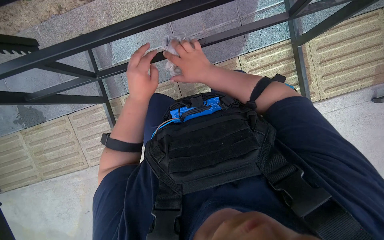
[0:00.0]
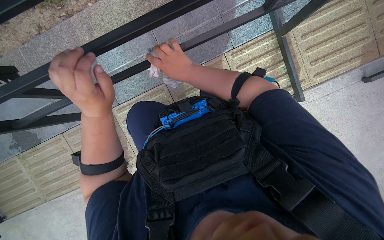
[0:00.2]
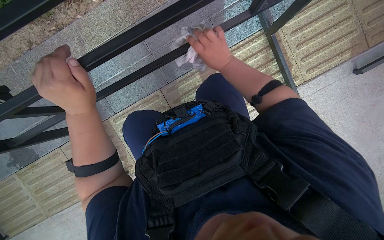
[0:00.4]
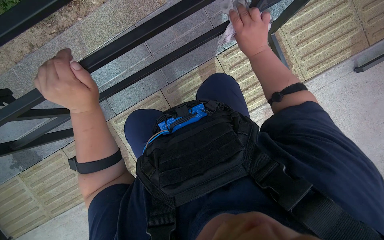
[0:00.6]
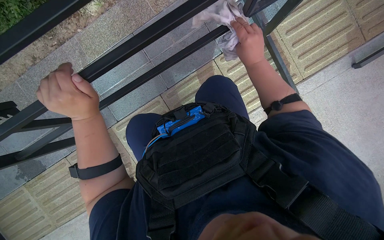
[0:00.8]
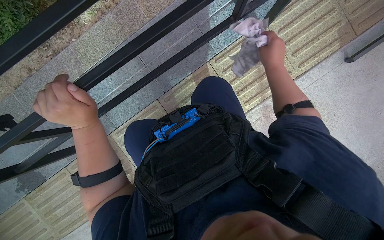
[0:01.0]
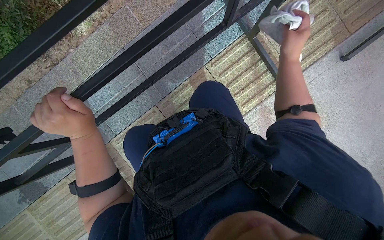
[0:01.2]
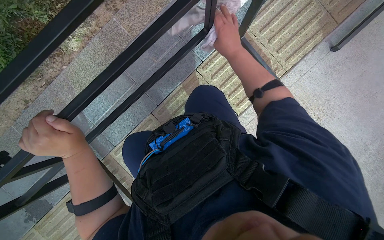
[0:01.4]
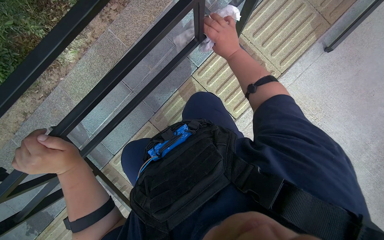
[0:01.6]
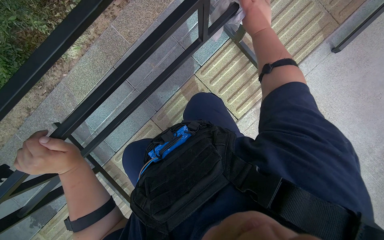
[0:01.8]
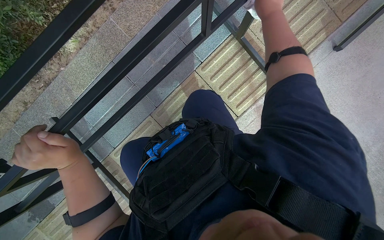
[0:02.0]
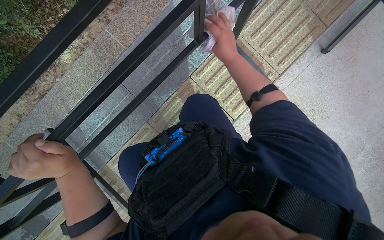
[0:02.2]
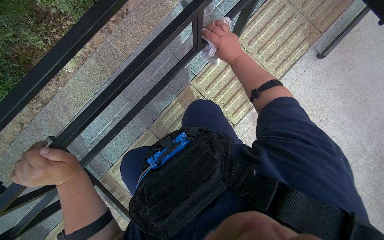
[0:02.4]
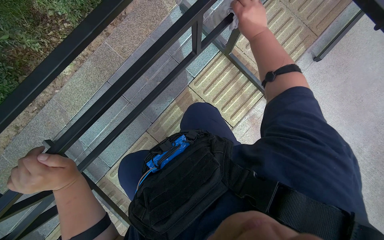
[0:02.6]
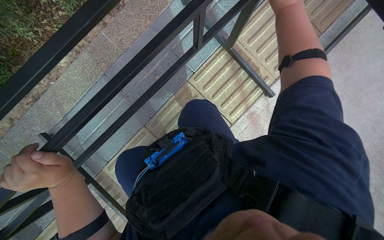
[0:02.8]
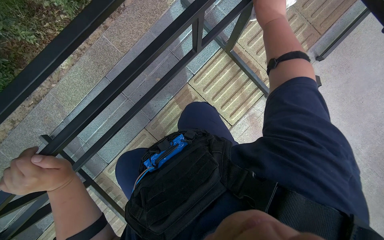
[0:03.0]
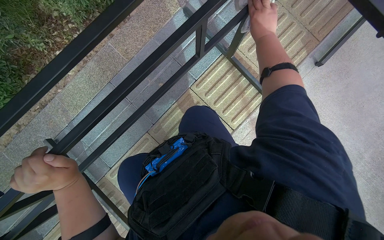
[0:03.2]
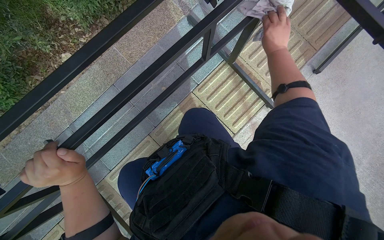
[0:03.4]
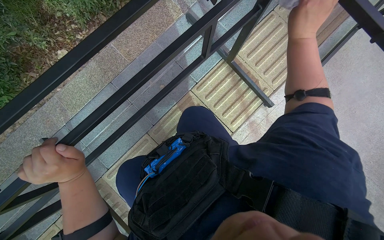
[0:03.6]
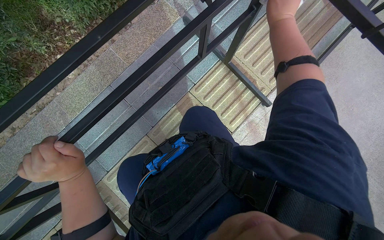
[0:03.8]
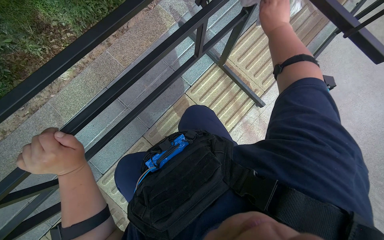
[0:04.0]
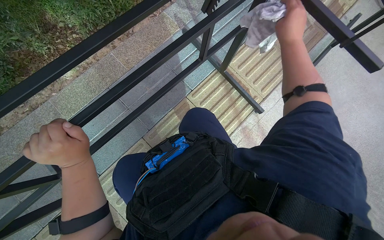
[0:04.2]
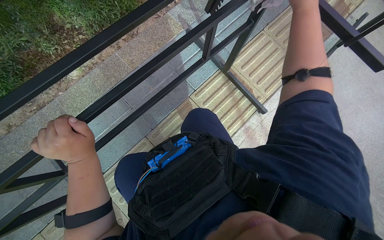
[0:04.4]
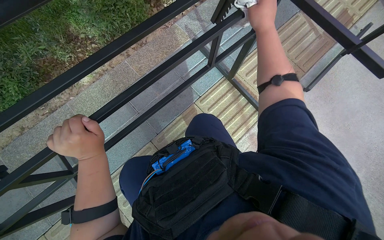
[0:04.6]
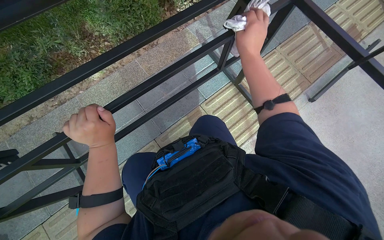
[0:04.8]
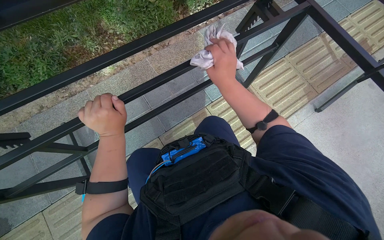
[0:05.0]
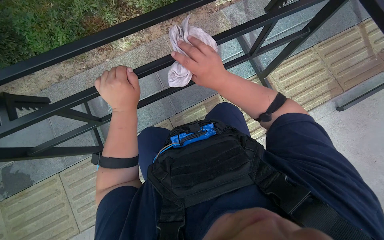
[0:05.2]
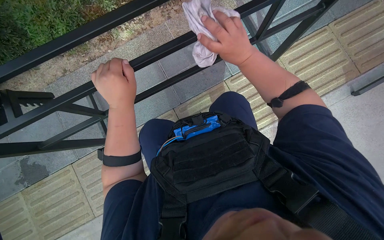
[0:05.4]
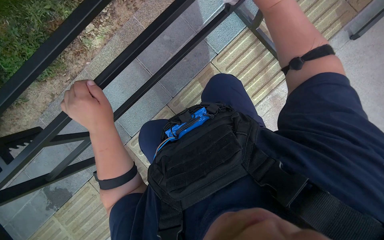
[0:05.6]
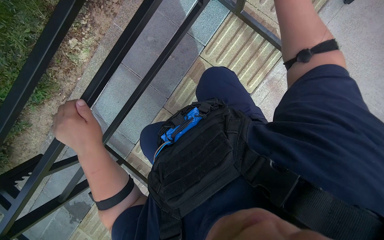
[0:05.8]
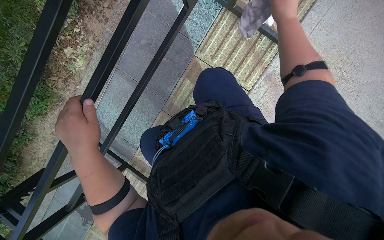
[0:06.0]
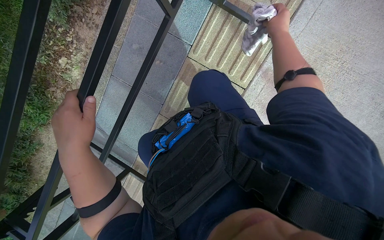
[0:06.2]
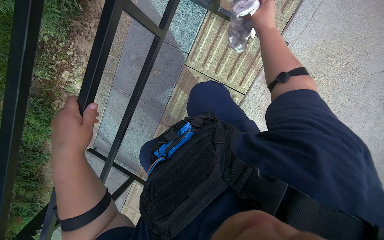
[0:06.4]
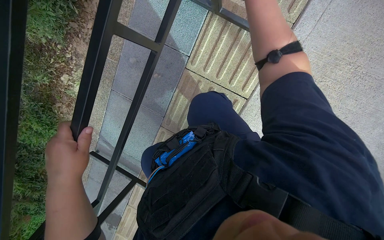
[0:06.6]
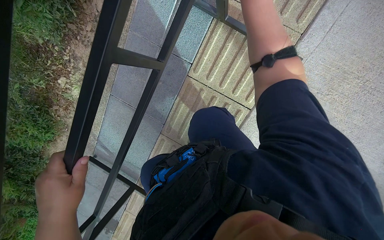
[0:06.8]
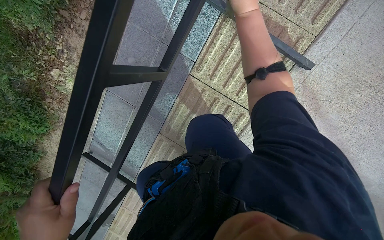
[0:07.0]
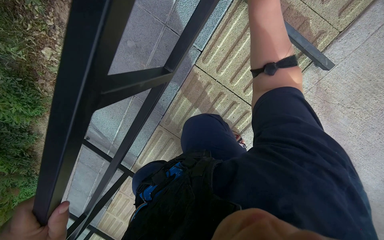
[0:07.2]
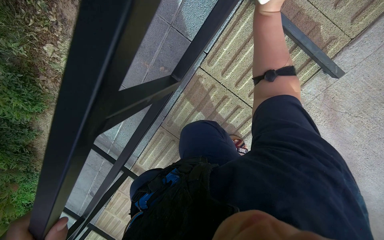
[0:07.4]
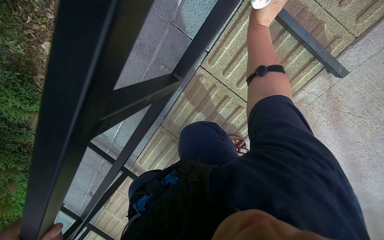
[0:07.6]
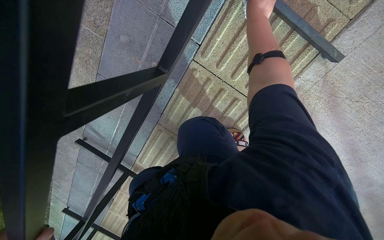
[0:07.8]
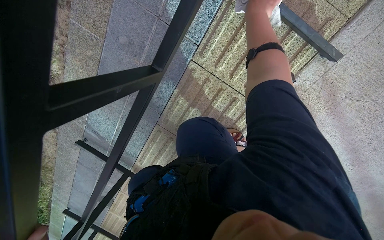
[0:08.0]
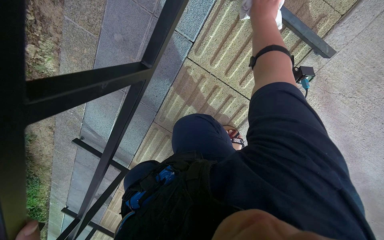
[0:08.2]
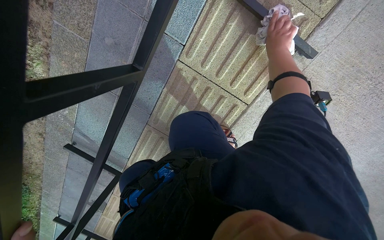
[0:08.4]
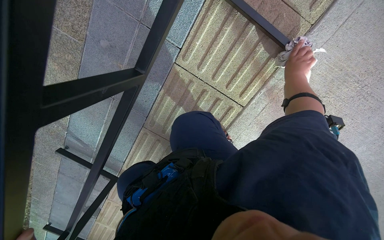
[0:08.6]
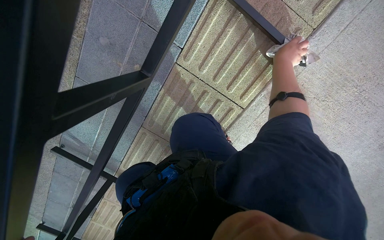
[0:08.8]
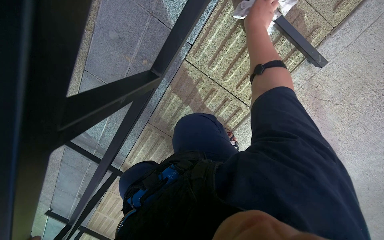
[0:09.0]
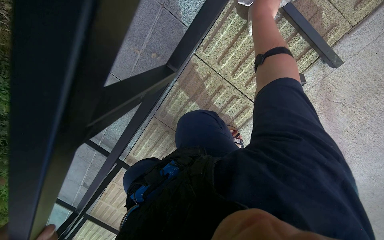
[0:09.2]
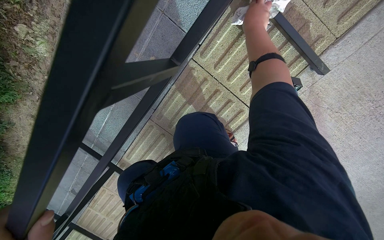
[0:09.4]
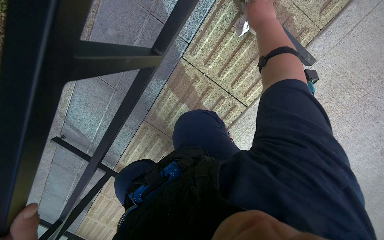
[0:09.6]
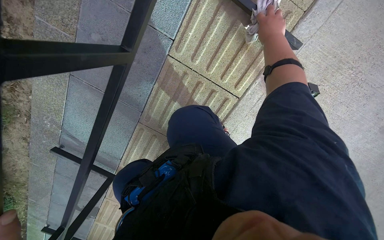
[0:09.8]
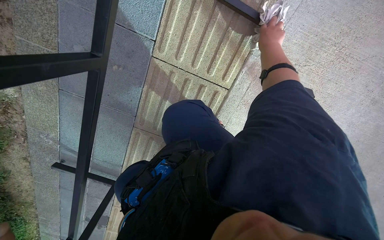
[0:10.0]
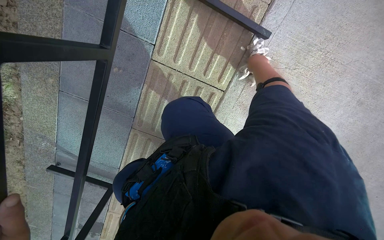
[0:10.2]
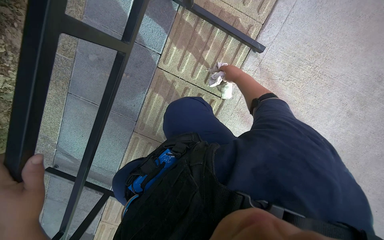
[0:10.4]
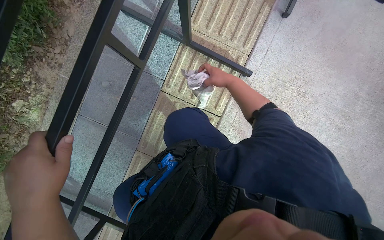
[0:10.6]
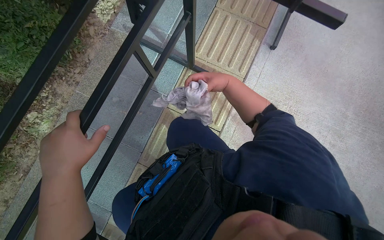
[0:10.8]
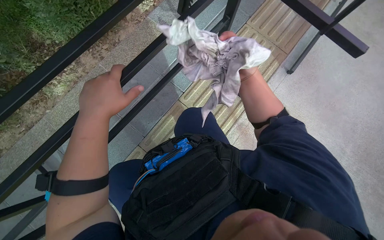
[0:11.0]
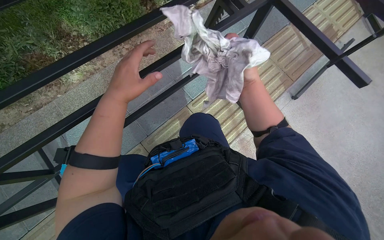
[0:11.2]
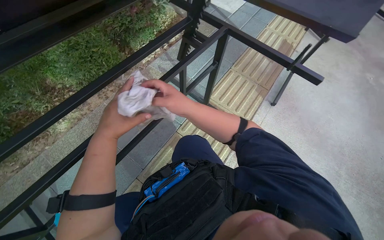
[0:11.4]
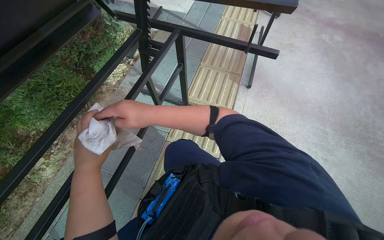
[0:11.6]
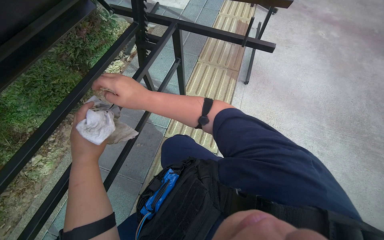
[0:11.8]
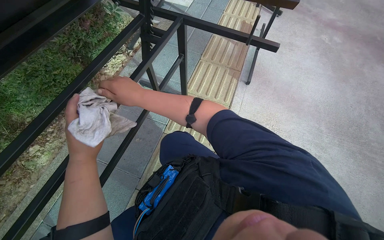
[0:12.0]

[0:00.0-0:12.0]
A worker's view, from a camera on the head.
Job: wiping surfaces.
The whole recording: Wiping underside and frame of table. The worker wipes the underside and frame of the outdoor table with a cloth.
0:00.0 to 0:01.6: The scene rotates counterclockwise by some 30 degrees. The right hand goes approximately 30 cm to the right and up the picture.
0:01.6 to 0:03.0: The right hand goes roughly 15 cm nearer to the camera.
0:03.0 to 0:04.4: The right hand moves roughly 10 cm farther from the camera and comes back.
0:04.4 to 0:06.0: The view tilts some 15 degrees downward.
0:06.0 to 0:07.6: The head travels about 40 cm. The camera pitches downward, by some 15 degrees.
0:07.6 to 0:09.0: The right hand travels to the right and back again, some 30 cm each way.
0:10.4 to 0:12.0: The camera pitches upward, by some 40 degrees.

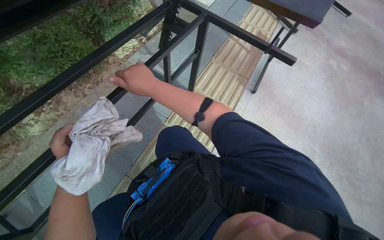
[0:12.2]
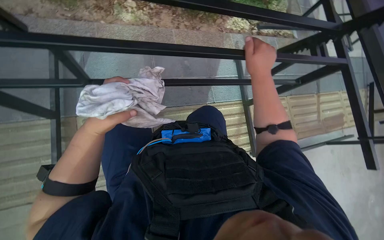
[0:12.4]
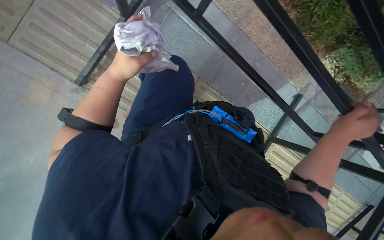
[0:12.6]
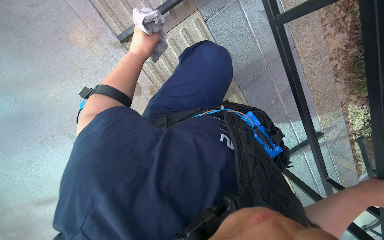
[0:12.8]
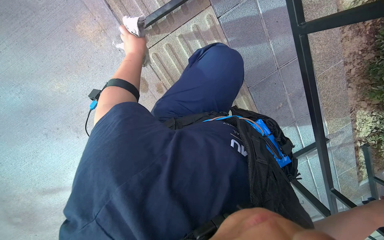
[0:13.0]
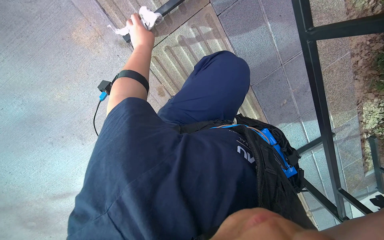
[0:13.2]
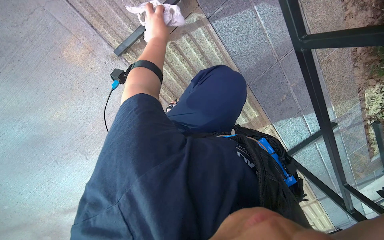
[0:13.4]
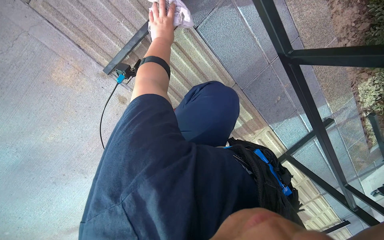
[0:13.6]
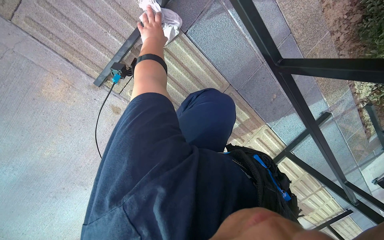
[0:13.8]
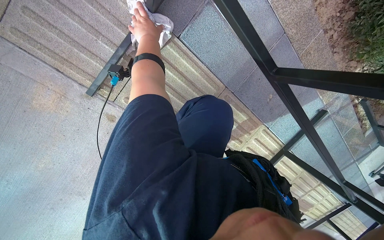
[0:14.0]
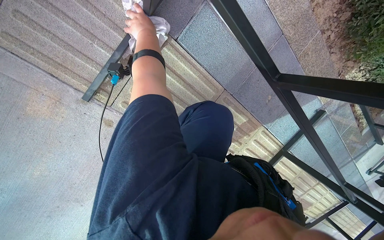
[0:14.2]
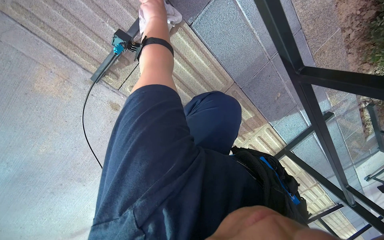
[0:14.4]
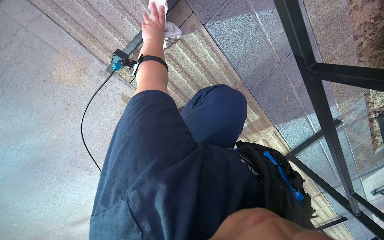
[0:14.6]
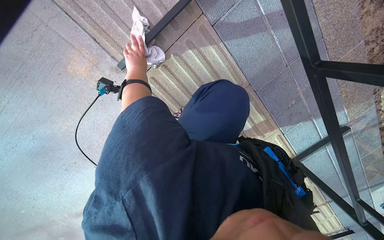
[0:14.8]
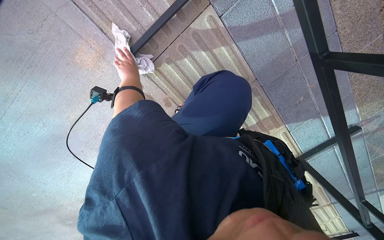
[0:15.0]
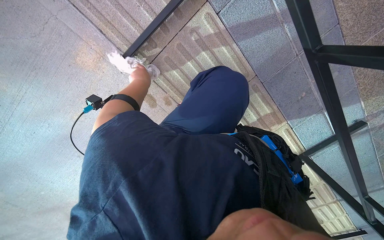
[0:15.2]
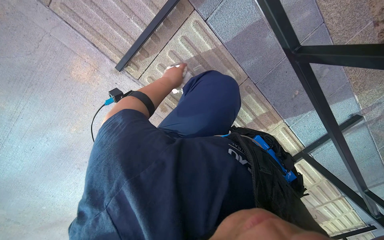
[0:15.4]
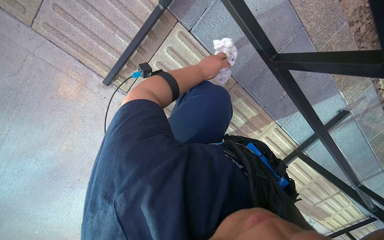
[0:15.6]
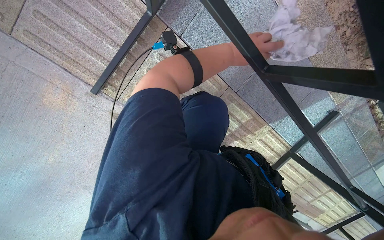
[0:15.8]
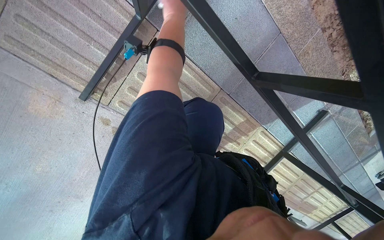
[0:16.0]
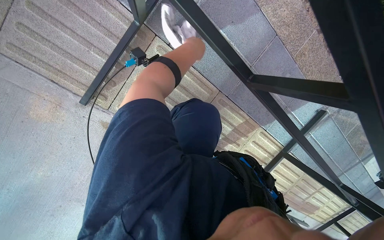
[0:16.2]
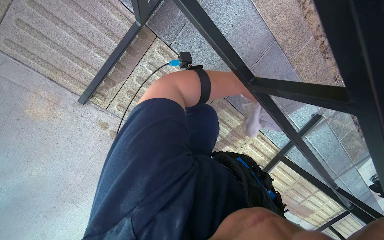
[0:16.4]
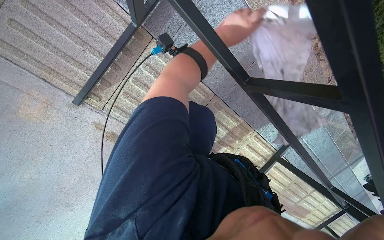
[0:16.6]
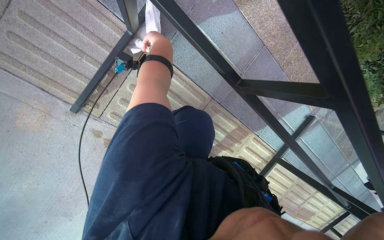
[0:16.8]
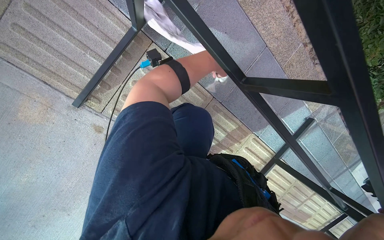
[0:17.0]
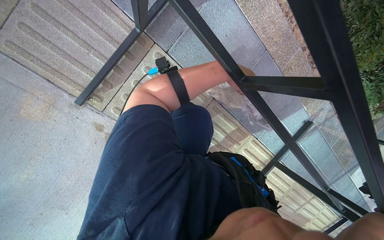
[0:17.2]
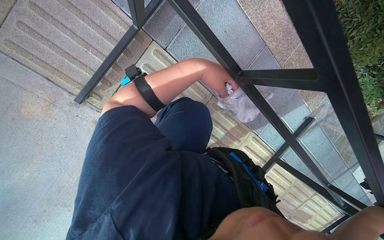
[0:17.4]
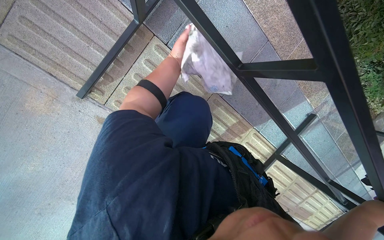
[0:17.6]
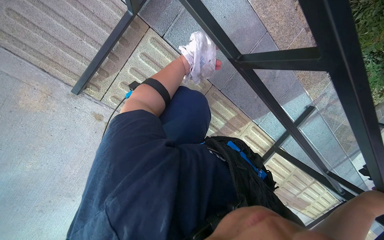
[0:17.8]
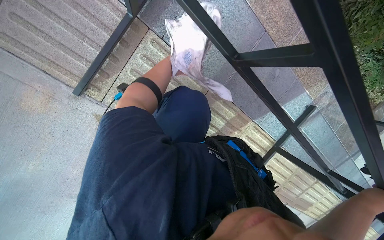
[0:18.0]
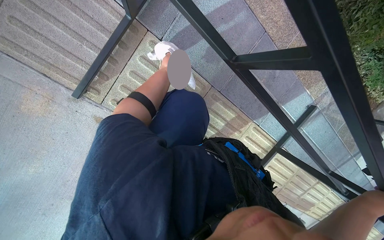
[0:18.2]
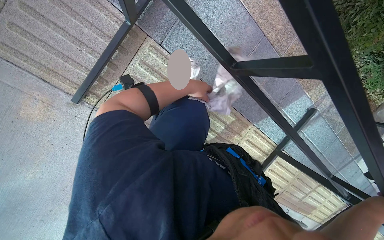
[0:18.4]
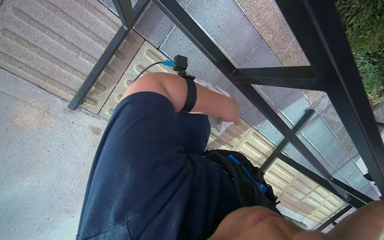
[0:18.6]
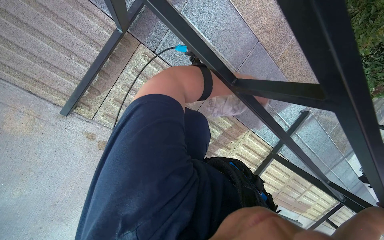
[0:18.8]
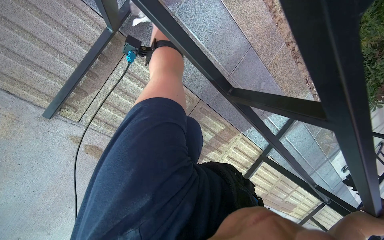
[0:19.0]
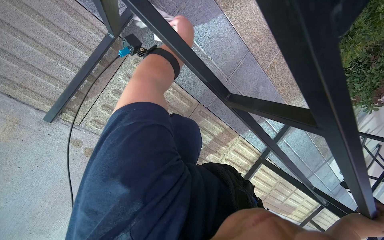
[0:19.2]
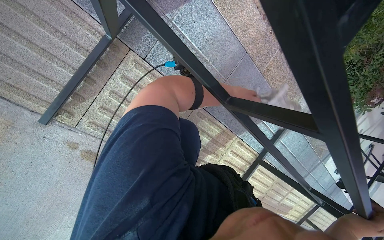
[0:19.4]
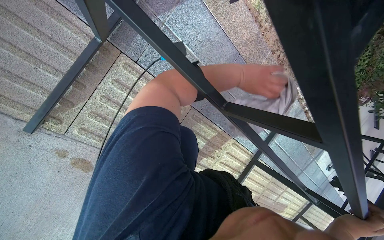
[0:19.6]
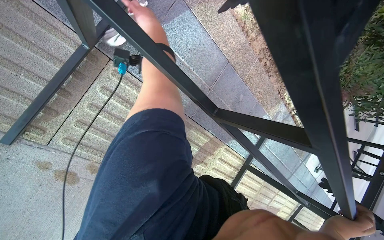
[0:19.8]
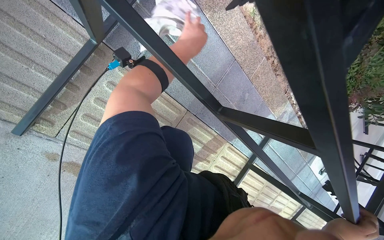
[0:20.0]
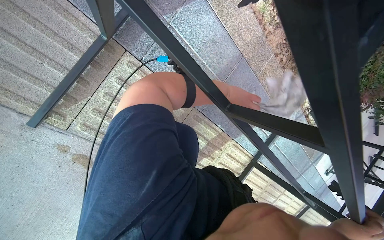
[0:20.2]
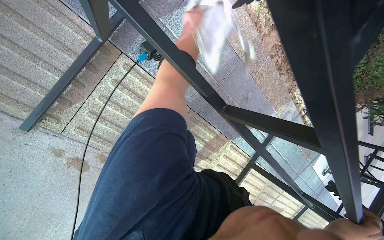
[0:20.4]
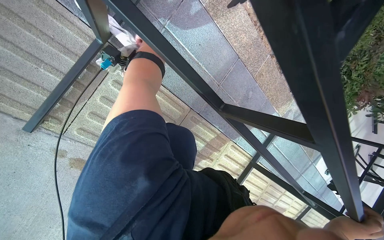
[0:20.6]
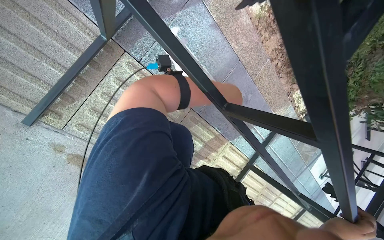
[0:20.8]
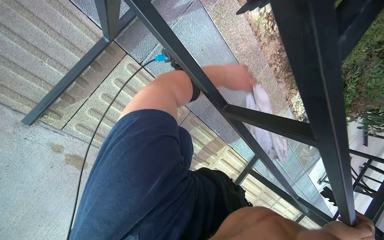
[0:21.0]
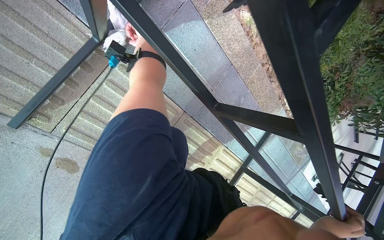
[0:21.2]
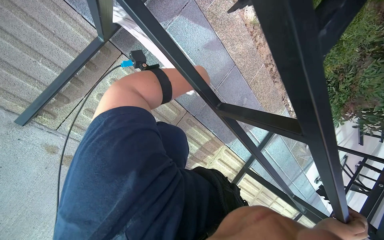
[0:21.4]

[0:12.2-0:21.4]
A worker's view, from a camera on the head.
Job: wiping surfaces.
The whole recording: Wiping underside and frame of table. The worker wipes the underside and frame of the outdoor table with a cloth.
0:12.2 to 0:13.8: The scene turns some 35 degrees clockwise in the picture.
0:13.8 to 0:15.2: The left hand travels down the picture by roughly 20 cm.
